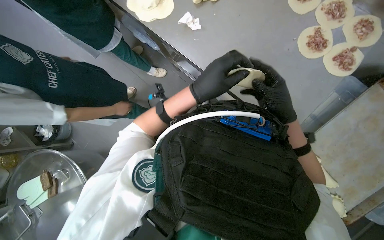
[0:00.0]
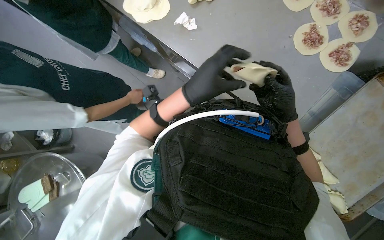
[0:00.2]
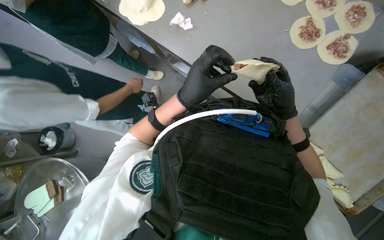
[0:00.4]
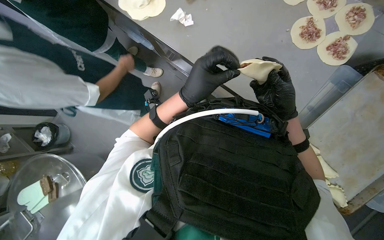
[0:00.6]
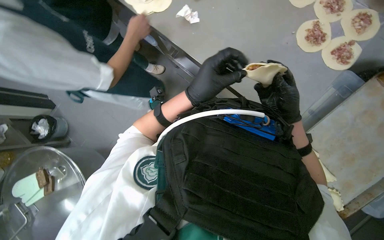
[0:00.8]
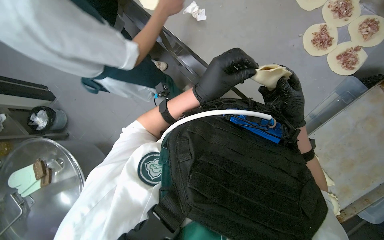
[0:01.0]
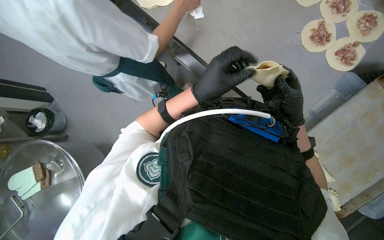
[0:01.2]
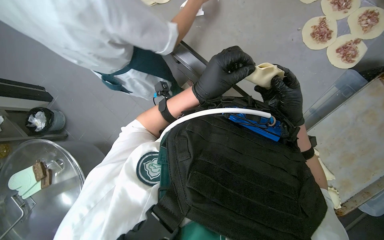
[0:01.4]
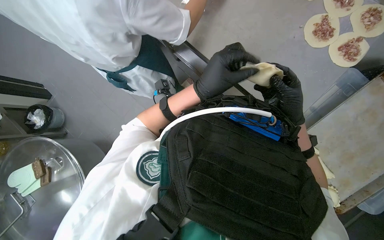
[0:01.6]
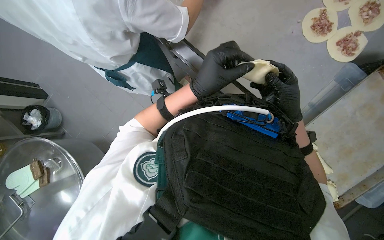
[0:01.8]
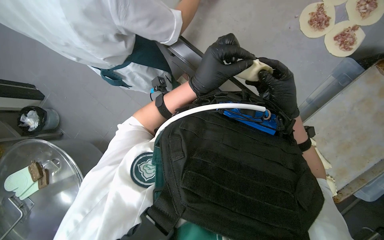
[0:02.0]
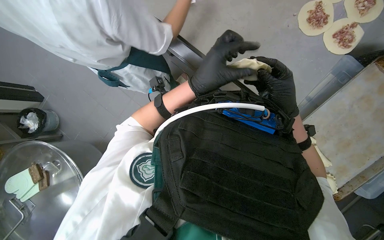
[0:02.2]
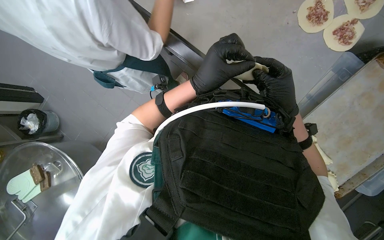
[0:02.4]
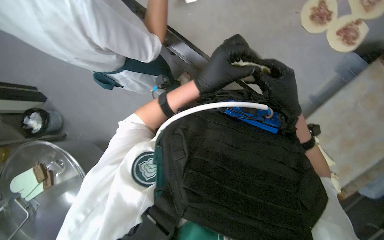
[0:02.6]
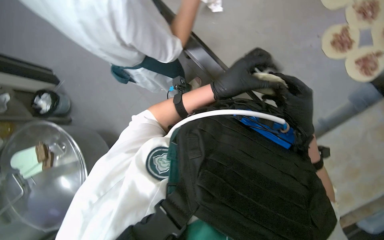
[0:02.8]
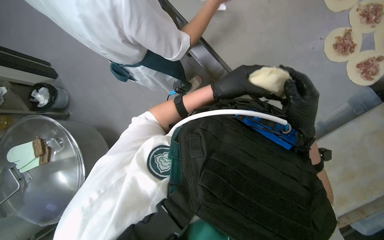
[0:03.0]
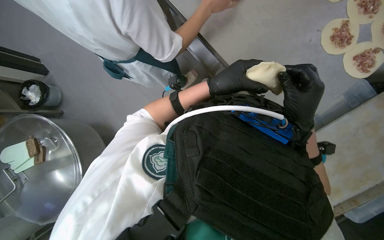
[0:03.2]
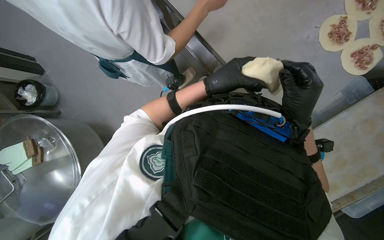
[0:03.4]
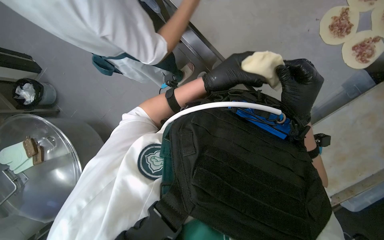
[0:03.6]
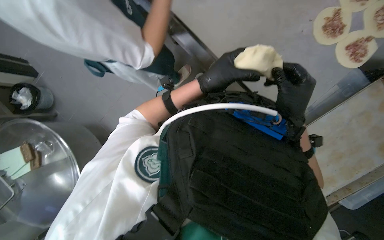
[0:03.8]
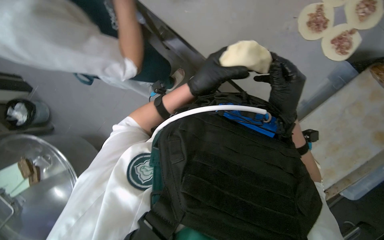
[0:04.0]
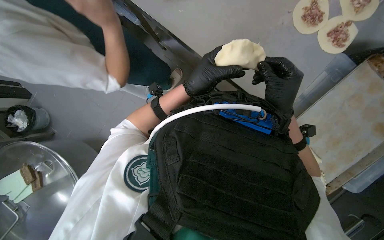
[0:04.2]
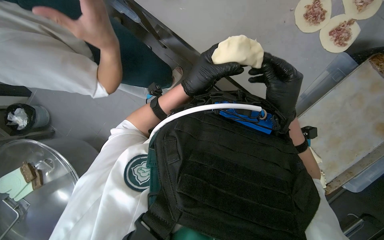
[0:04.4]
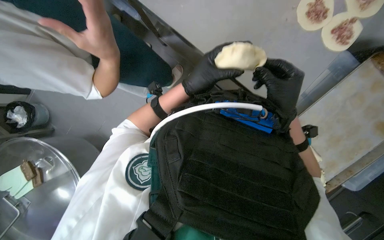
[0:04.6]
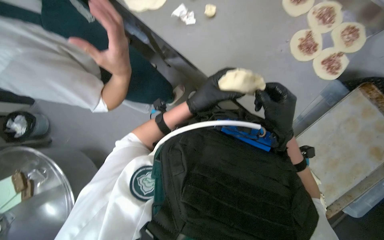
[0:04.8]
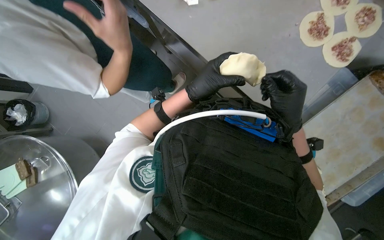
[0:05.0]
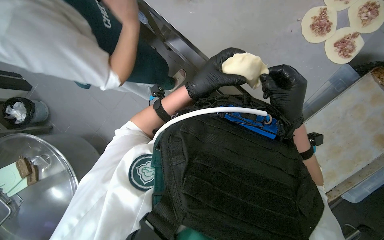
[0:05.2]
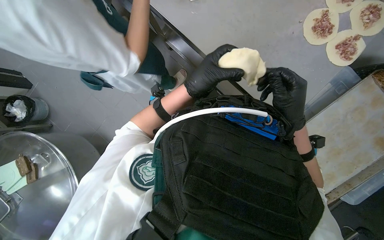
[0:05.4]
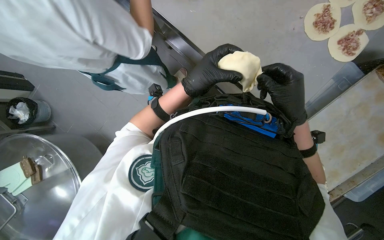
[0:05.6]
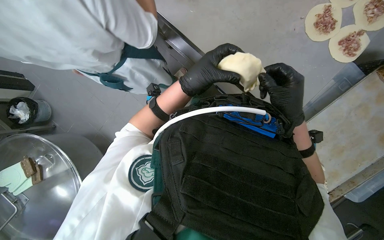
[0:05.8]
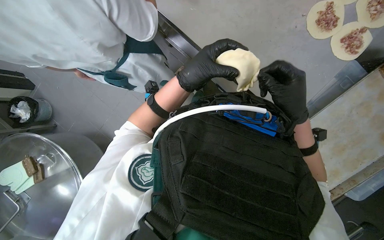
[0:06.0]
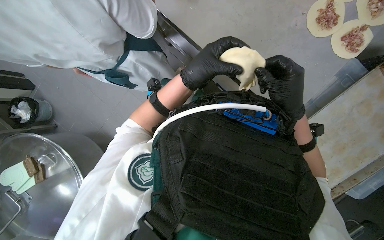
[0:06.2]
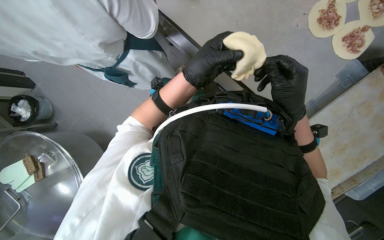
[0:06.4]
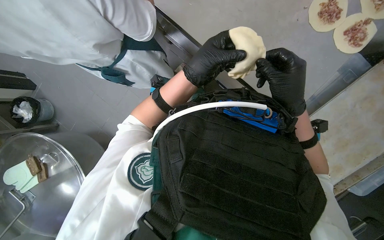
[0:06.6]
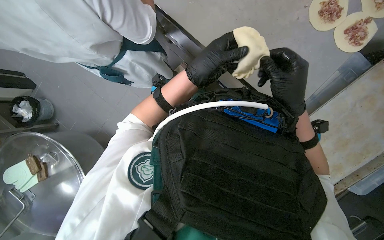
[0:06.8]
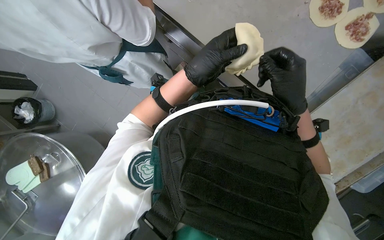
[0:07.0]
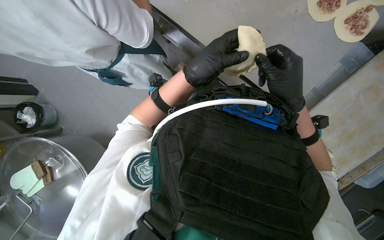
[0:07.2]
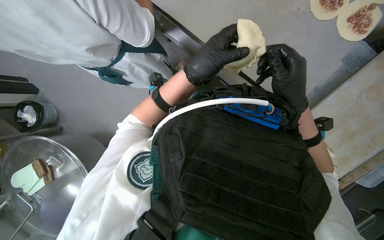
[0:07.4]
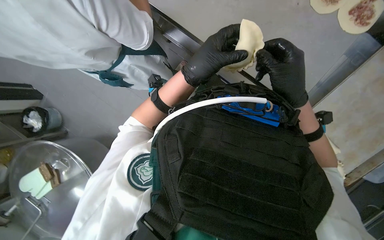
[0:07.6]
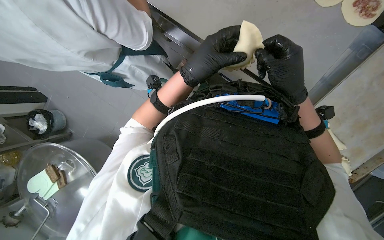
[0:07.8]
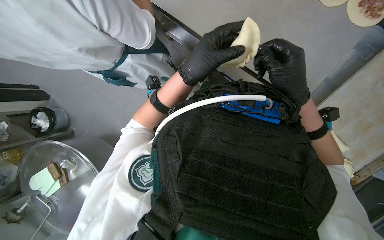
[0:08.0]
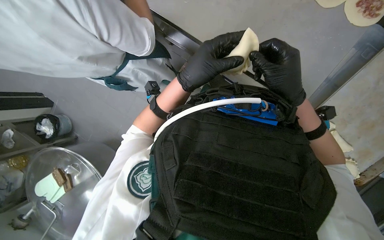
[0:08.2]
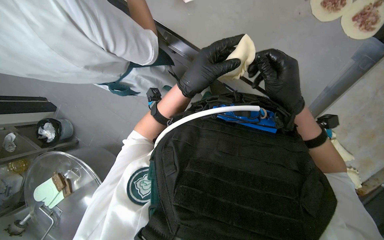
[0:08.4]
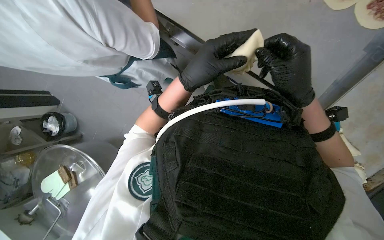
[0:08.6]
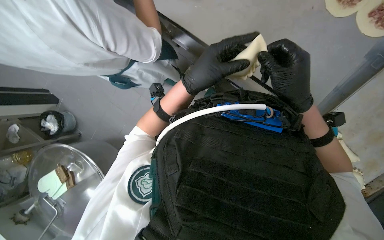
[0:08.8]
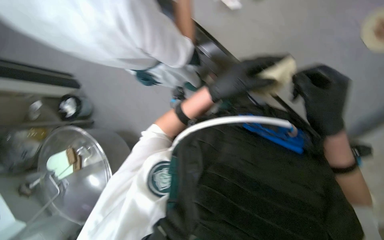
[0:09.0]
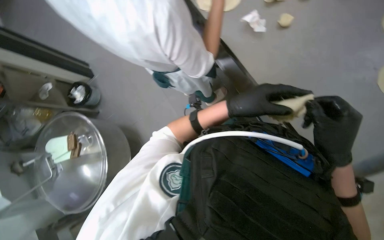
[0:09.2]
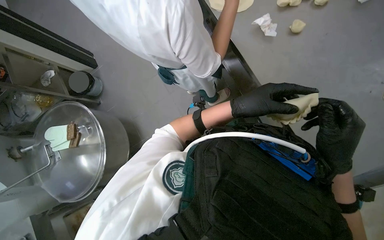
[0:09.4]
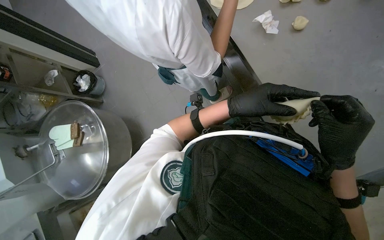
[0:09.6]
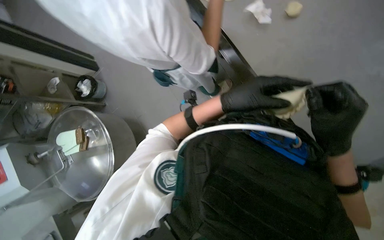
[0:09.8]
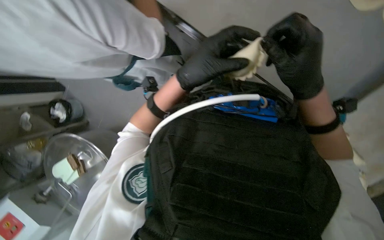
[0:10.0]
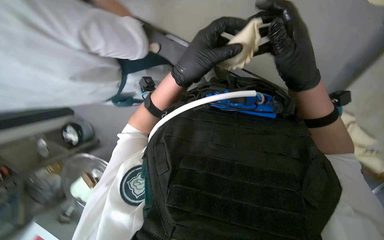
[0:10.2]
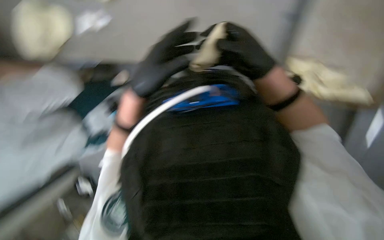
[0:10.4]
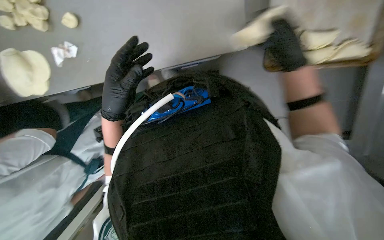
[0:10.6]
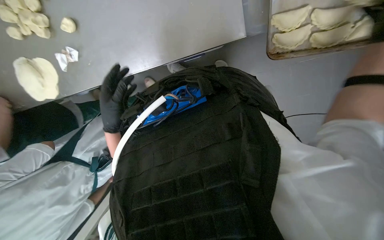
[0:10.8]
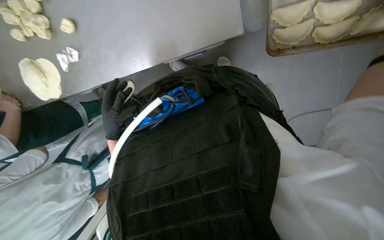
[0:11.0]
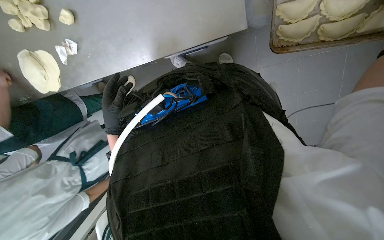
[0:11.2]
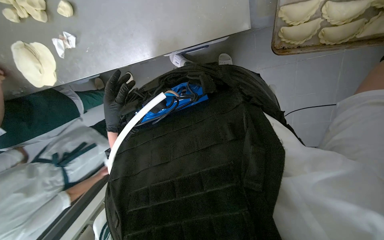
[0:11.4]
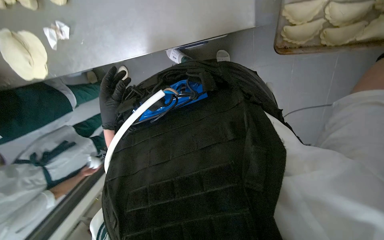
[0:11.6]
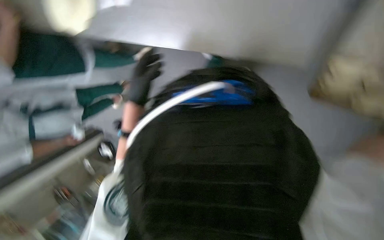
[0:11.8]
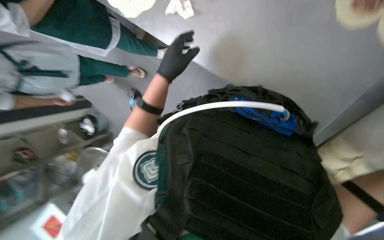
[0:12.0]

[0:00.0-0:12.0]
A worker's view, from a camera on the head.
Job: preparing food.
The whole recording: Making meat dumplings. The worker adds meat filling to dough circles, folds them, and places them on a tray.
0:00.0 to 0:09.0: The hands are busy where they are.
0:09.0 to 0:10.4: The scene rotates counterclockwise by approximately 25 degrees.
0:10.4 to 0:12.0: The left hand shifts approximately 20 cm farther from the camera, and reaches approximately 15 cm to the left, then returns.

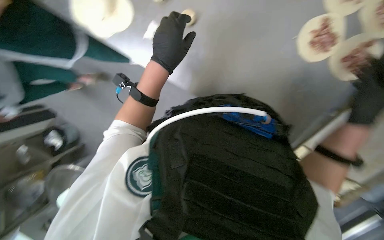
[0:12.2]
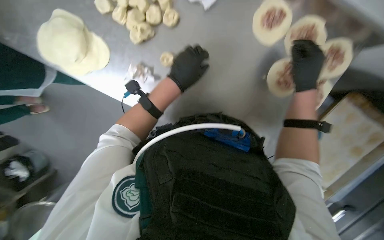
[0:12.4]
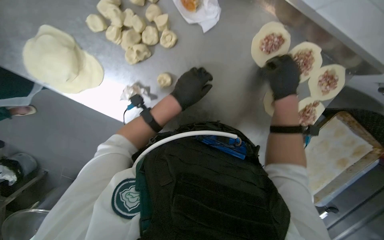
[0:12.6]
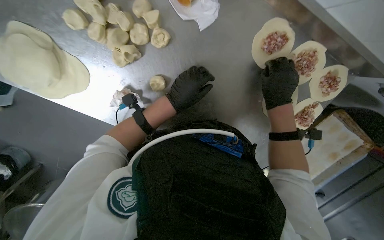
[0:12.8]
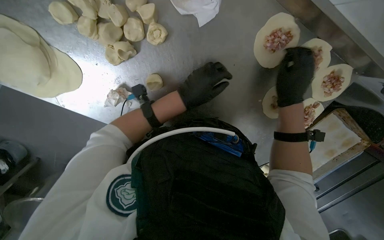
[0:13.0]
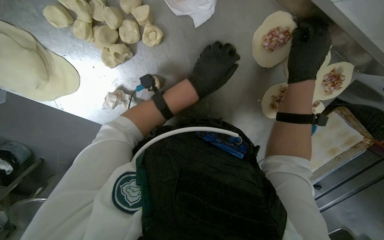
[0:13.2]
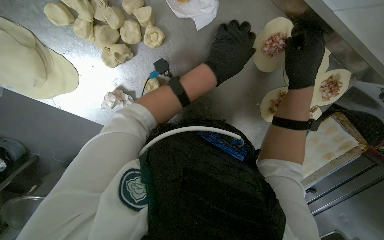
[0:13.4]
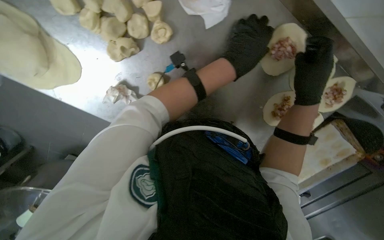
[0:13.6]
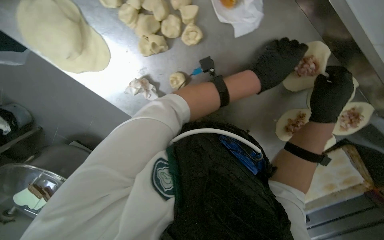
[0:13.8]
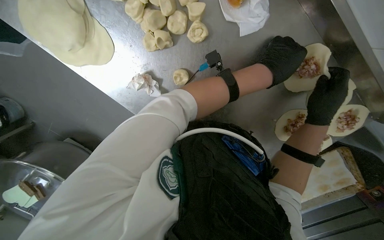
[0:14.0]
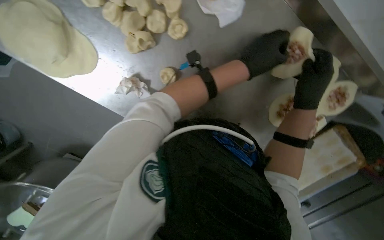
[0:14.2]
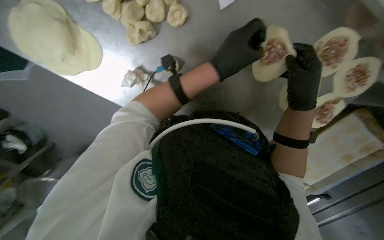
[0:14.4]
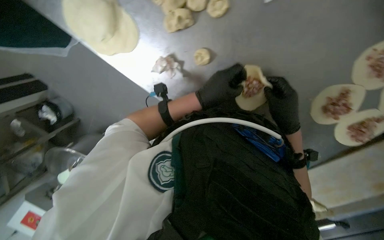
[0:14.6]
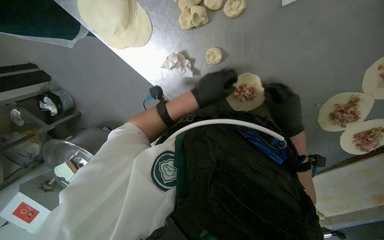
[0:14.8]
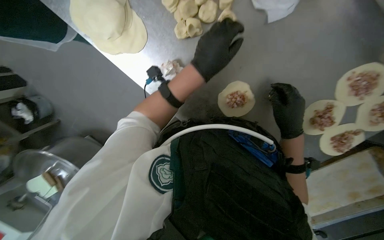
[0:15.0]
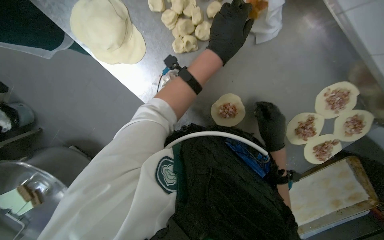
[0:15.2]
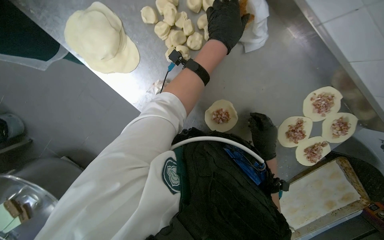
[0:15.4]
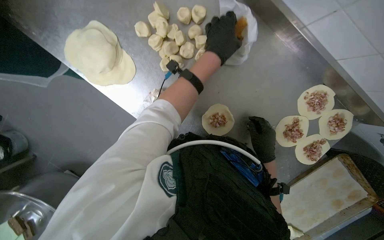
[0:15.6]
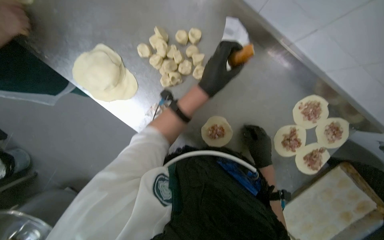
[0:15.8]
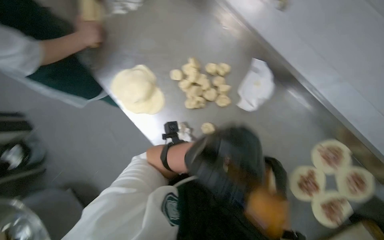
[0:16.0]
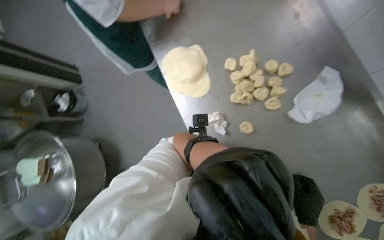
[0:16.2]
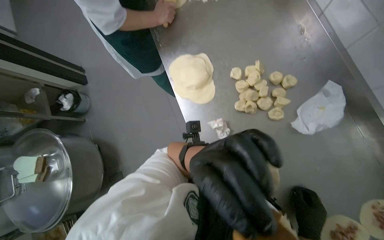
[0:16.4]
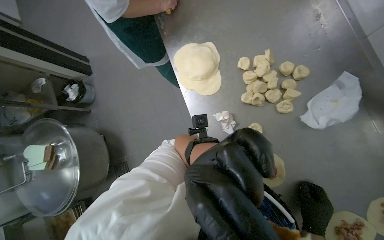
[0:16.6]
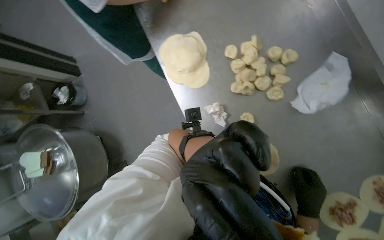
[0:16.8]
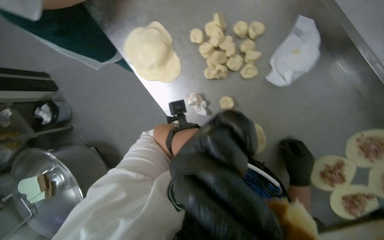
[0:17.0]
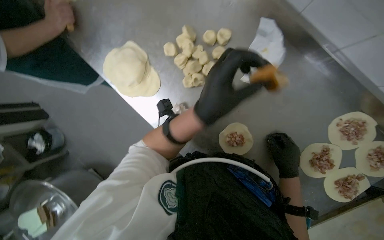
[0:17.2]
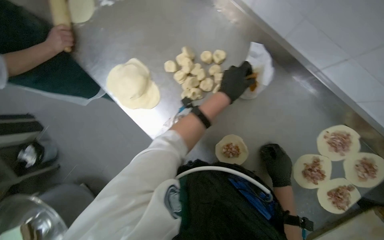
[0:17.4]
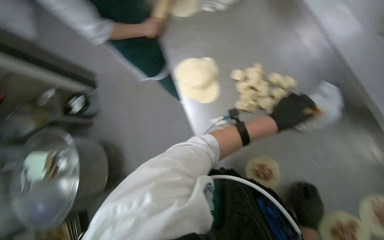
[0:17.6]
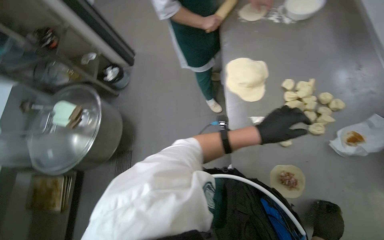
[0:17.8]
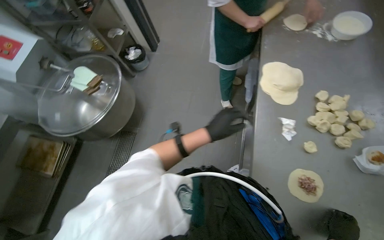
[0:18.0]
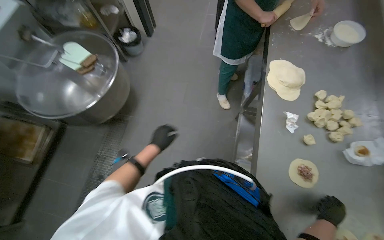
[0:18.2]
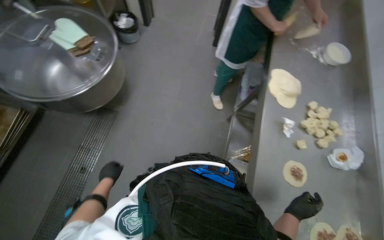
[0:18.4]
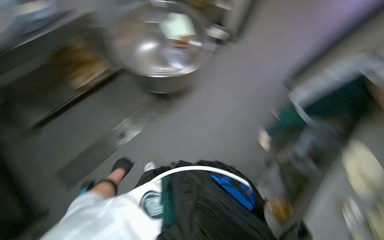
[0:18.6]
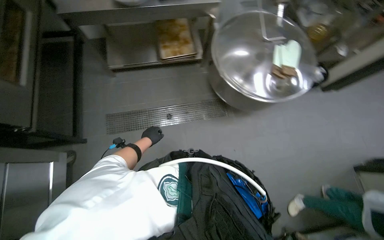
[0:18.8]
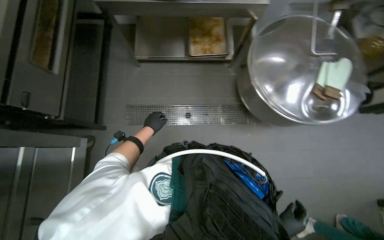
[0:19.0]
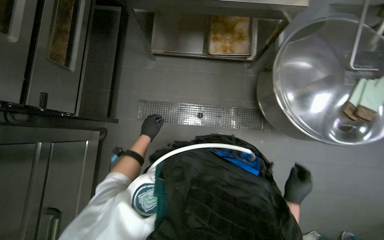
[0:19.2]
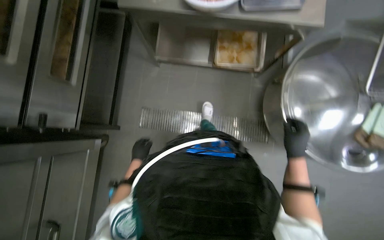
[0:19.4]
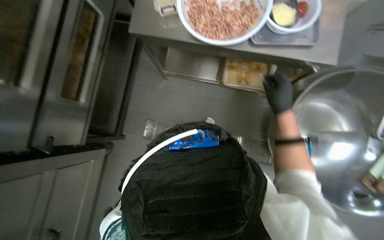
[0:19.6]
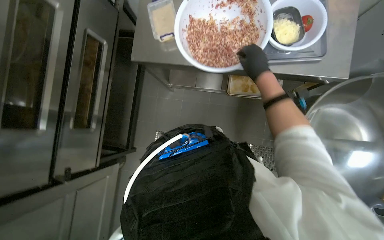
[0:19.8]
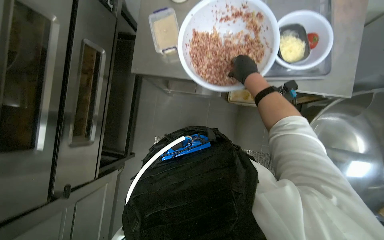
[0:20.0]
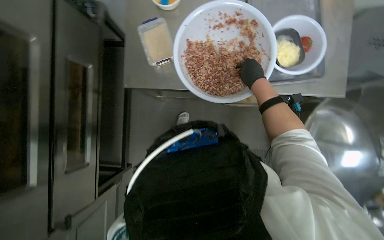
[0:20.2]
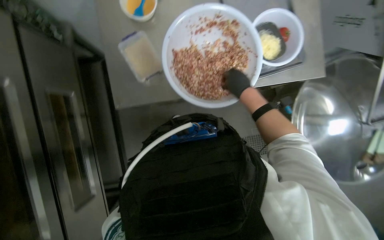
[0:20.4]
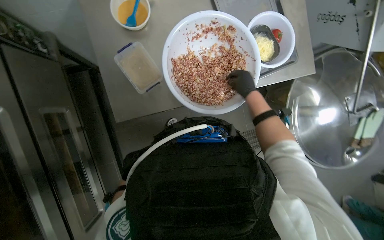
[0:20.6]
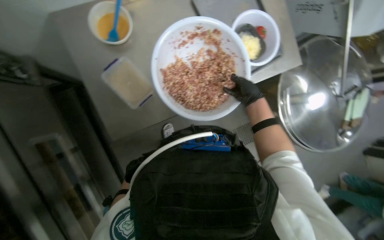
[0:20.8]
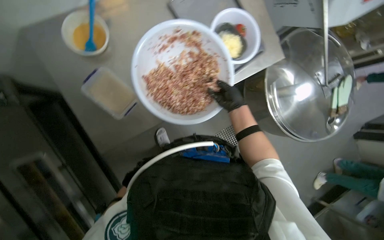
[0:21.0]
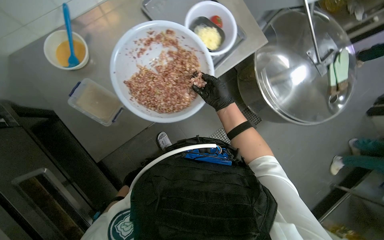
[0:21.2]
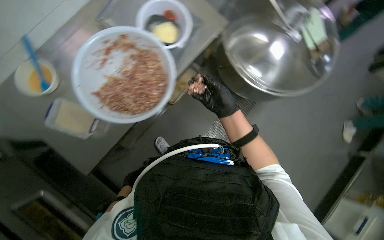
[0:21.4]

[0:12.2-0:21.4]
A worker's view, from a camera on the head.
Job: preparing food.
The whole recording: Making meat dumplings. The worker adds meat filling to dough circles, folds them, and places them on a tray.
0:12.2 to 0:13.8: The left hand heads to the right, covering roughly 20 cm.
0:13.8 to 0:15.2: The right hand shifts roughly 20 cm to the left and down the picture. The left hand goes approximately 20 cm to the left.
0:15.2 to 0:16.8: The head rotates some 25 degrees to the left. The wearer looks some 15 degrees further upward.
0:16.8 to 0:18.4: The camera is carried some 60 cm. The scene rotates clockwise by approximately 35 degrees.
0:18.4 to 0:19.8: The camera travels about 90 cm. The head rotates about 65 degrees to the left.
0:19.8 to 0:21.4: The wearer looks some 55 degrees further to the right.
